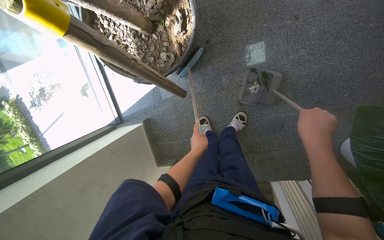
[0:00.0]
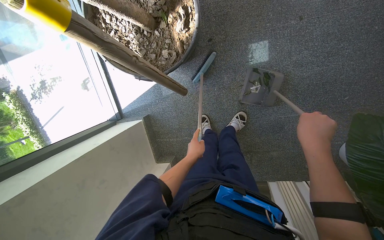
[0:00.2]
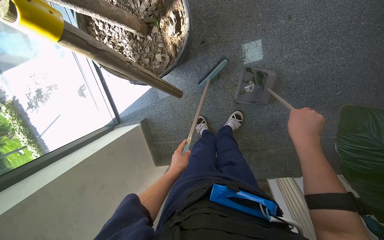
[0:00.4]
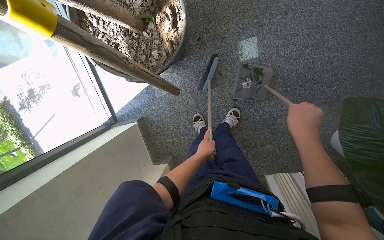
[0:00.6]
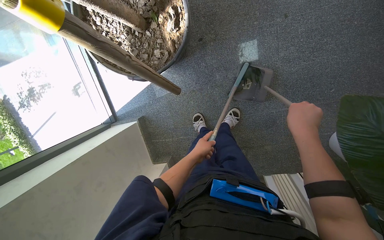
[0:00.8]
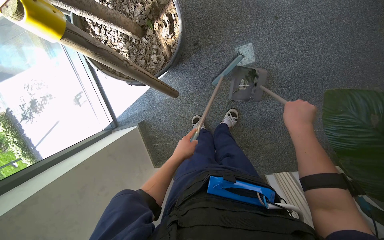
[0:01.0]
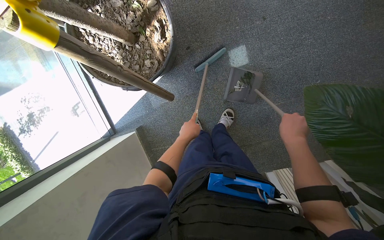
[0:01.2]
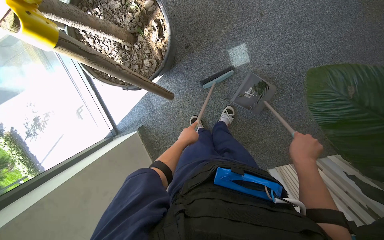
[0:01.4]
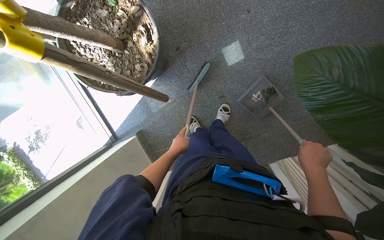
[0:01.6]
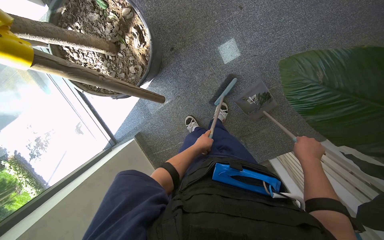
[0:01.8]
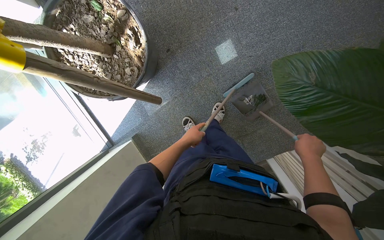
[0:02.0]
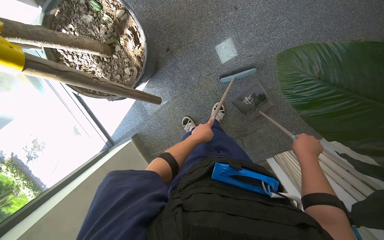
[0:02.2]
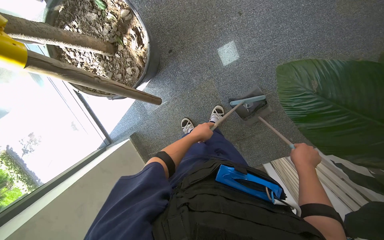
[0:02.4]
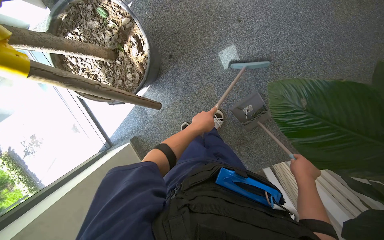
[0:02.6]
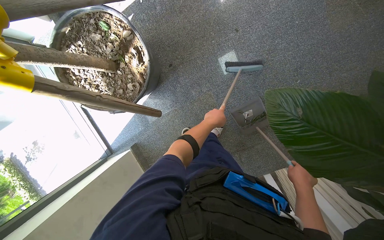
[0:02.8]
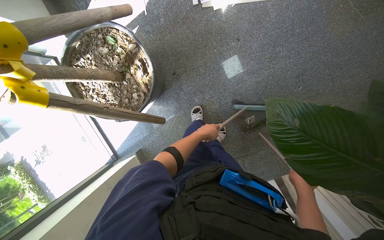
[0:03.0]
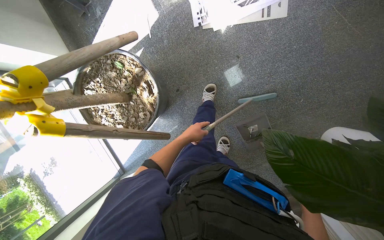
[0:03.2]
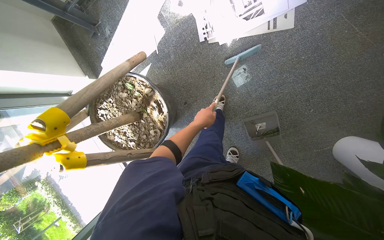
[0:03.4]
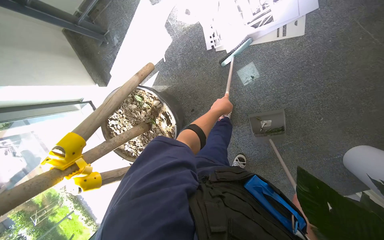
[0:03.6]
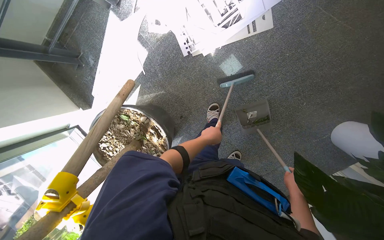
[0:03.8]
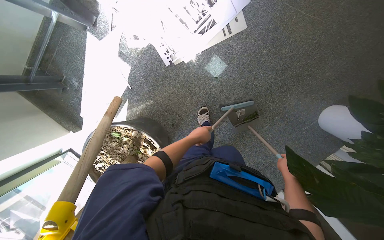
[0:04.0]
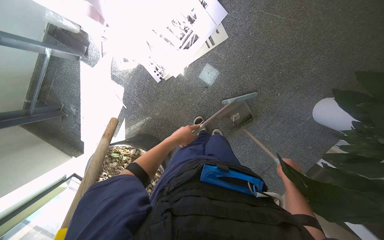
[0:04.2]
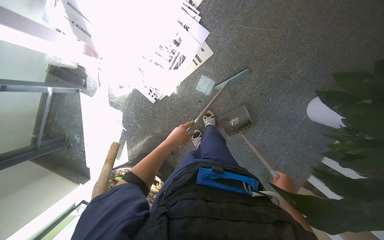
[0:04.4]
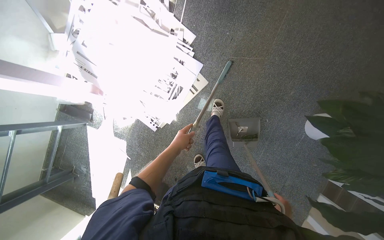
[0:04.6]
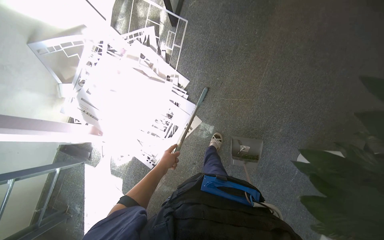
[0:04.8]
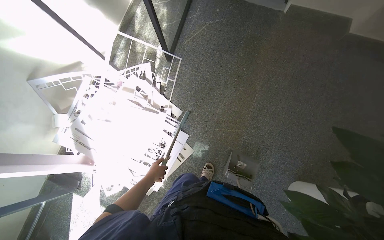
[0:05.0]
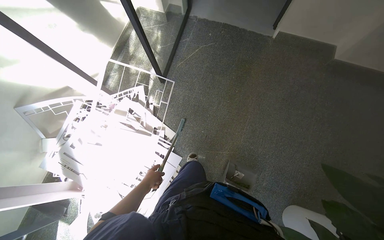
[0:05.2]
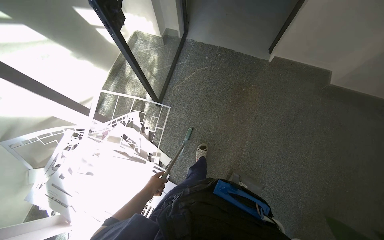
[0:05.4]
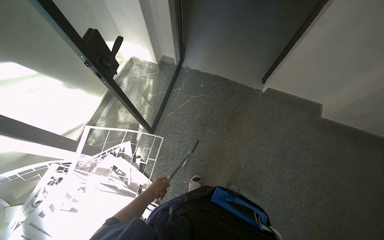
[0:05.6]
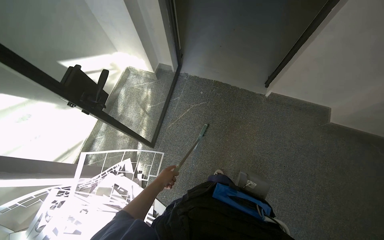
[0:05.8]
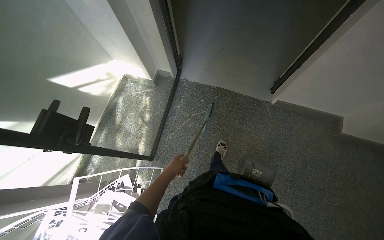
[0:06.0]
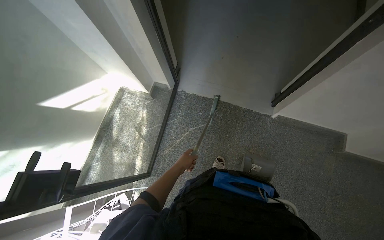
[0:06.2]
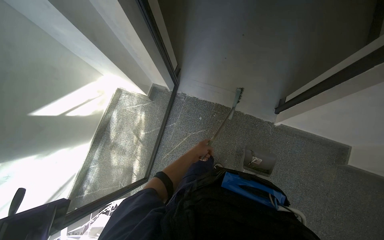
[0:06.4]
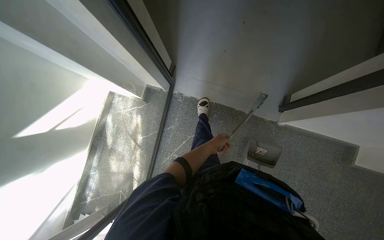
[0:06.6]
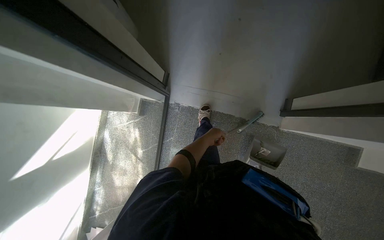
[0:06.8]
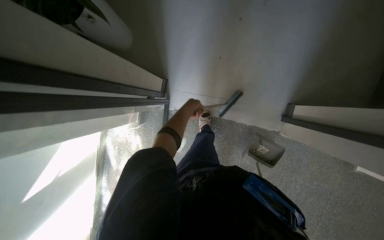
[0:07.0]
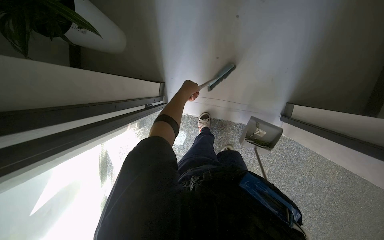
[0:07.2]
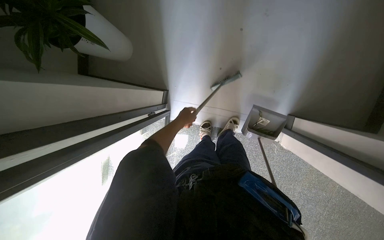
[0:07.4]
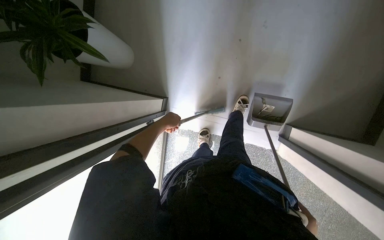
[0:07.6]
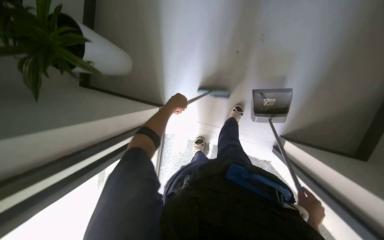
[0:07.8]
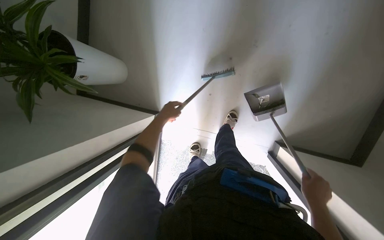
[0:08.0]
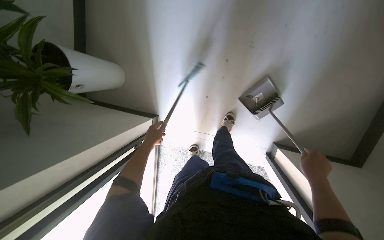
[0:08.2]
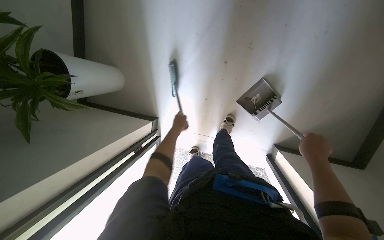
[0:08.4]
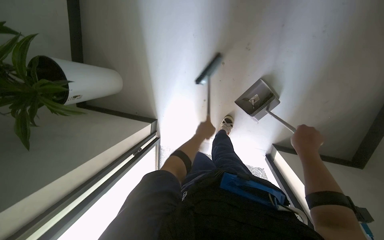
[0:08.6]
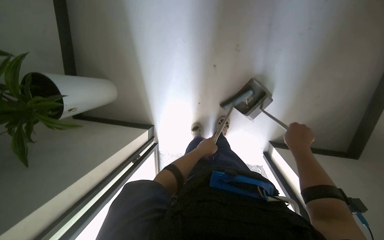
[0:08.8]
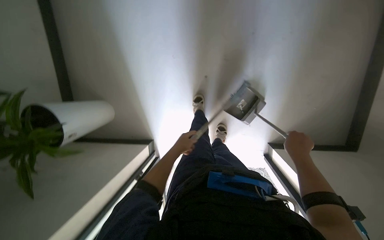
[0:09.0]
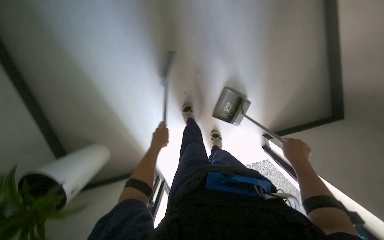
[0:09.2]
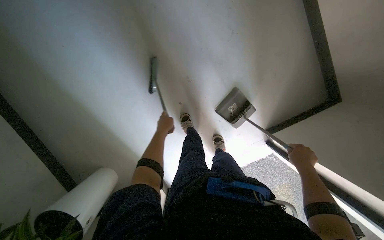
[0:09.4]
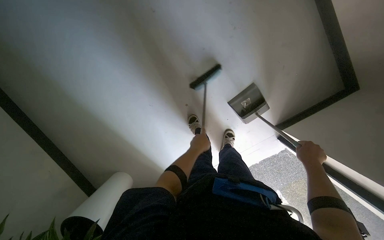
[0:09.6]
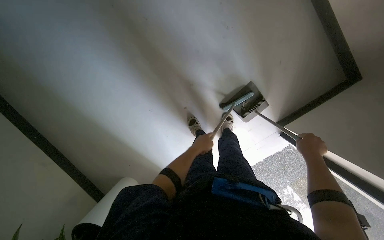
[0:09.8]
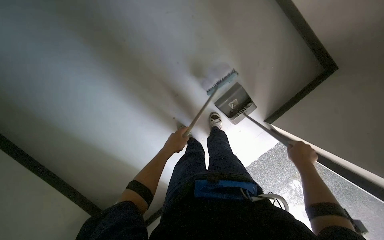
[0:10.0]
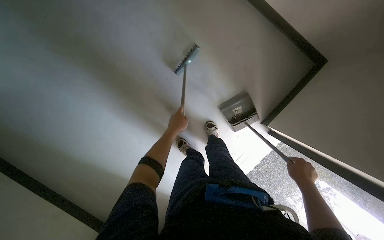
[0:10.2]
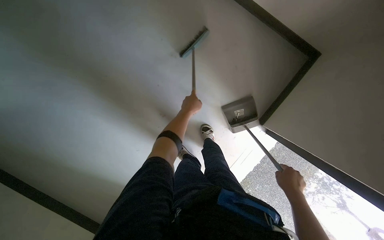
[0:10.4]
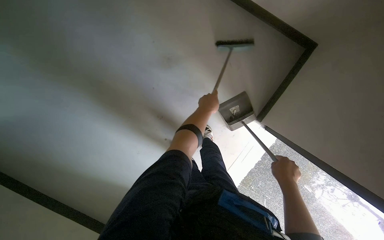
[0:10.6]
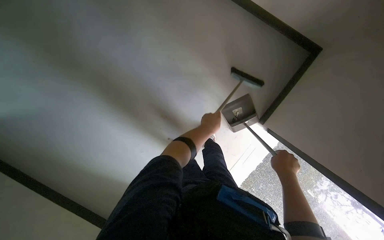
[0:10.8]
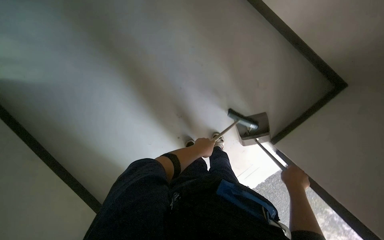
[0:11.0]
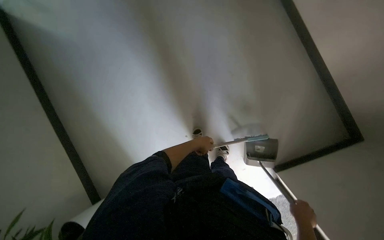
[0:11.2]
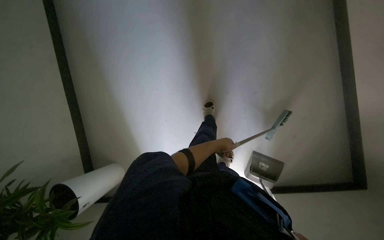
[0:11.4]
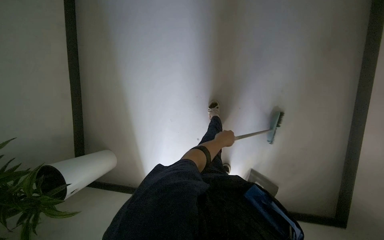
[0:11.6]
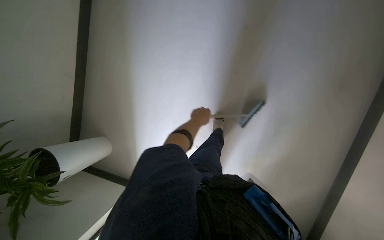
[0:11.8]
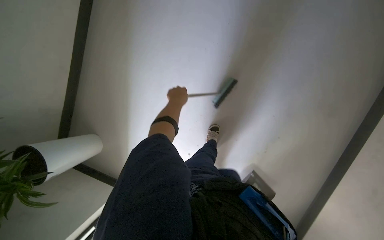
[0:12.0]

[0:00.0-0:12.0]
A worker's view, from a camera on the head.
Job: sweeping floor.
The whole recording: Sweeping office floor. The worker sweeps the office floor with a broom and collects debris with a dustpan.
0.0 to 1.6 s: The right hand goes roughly 25 cm down the picture and to the right.
1.6 to 3.0 s: The left hand shifts roughly 25 cm up the picture and to the right.
3.0 to 4.4 s: The camera is carried roughly 40 cm. The scene rotates counterclockwise by approximately 40 degrees.
4.4 to 6.0 s: The camera is carried roughly 1 m. The wearer looks about 25 degrees further upward.
6.0 to 7.6 s: The wearer moves roughly 1 m. The camera pitches downward, by roughly 25 degrees.
7.6 to 9.0 s: The left hand travels nearer to the camera by approximately 10 cm, and travels to the right and back again, some 30 cm each way.
9.0 to 10.4 s: The scene turns about 50 degrees counterclockwise in the picture.
10.4 to 12.0 s: The scene rotates clockwise by roughly 30 degrees.

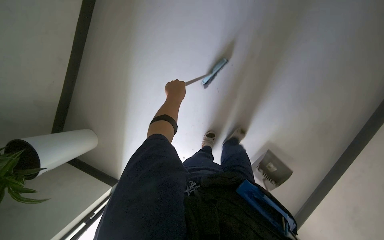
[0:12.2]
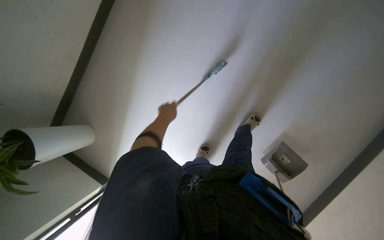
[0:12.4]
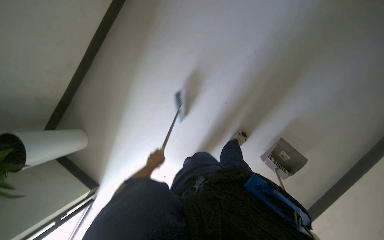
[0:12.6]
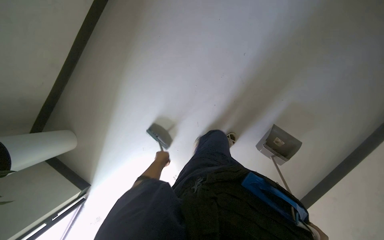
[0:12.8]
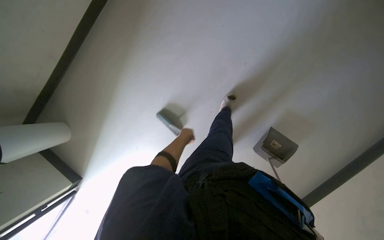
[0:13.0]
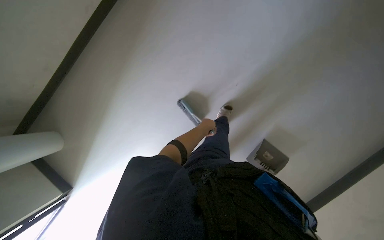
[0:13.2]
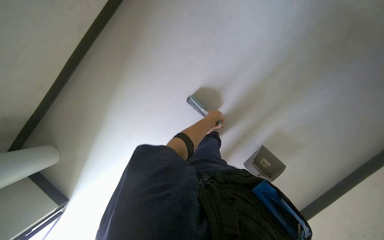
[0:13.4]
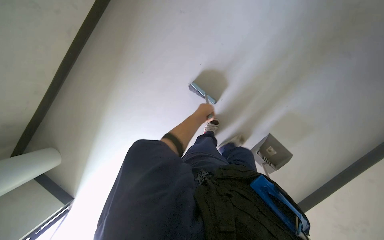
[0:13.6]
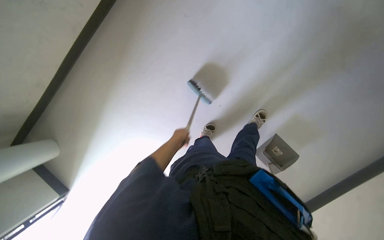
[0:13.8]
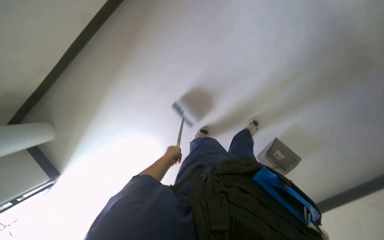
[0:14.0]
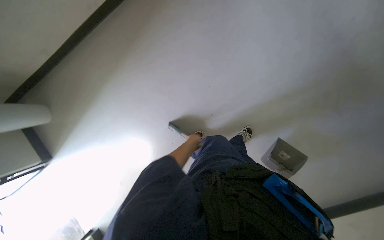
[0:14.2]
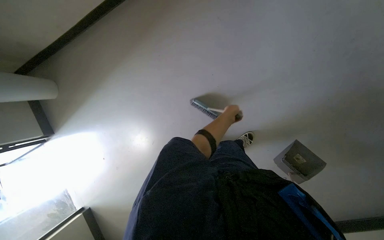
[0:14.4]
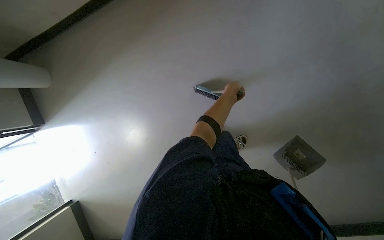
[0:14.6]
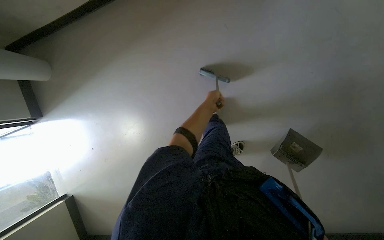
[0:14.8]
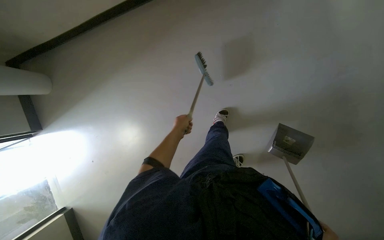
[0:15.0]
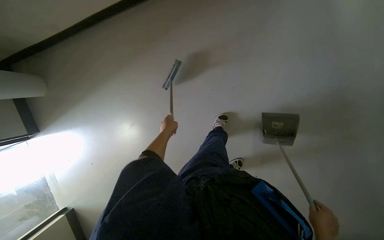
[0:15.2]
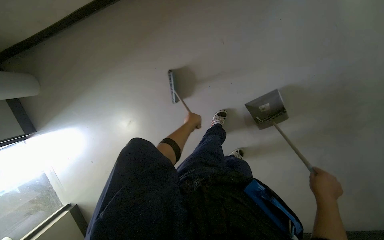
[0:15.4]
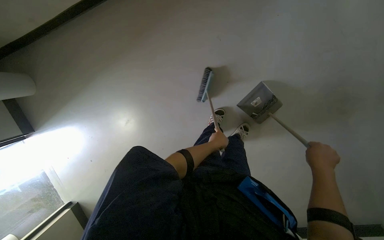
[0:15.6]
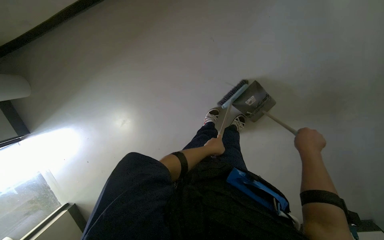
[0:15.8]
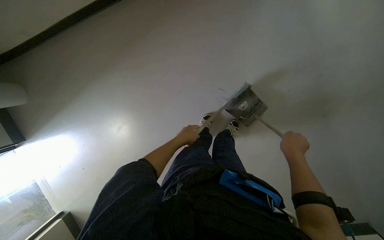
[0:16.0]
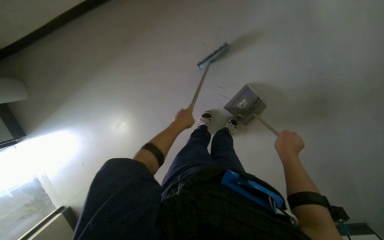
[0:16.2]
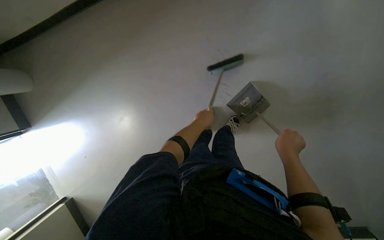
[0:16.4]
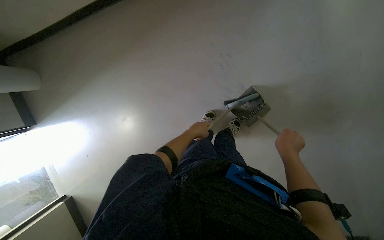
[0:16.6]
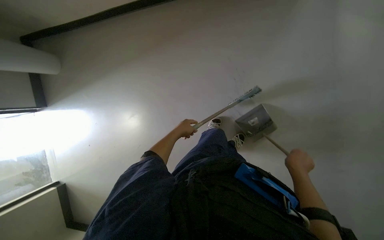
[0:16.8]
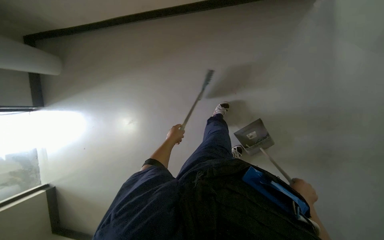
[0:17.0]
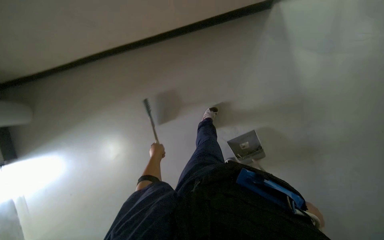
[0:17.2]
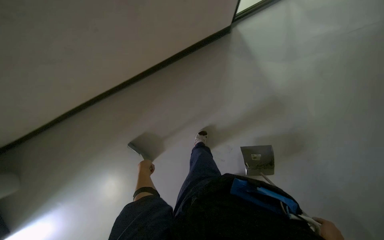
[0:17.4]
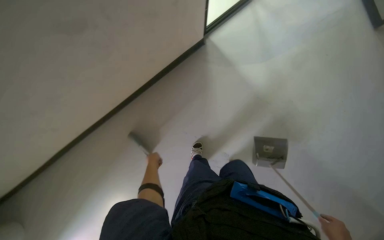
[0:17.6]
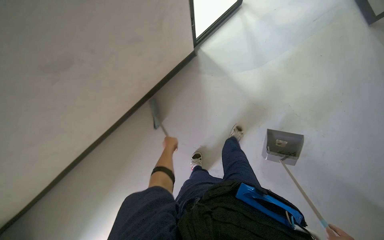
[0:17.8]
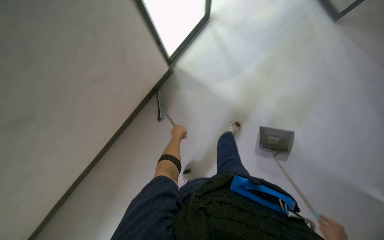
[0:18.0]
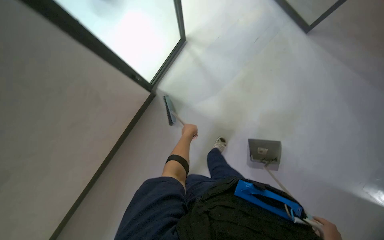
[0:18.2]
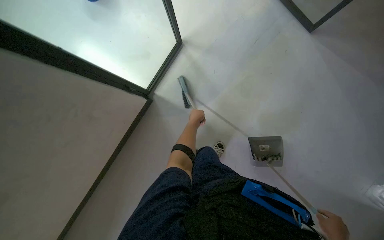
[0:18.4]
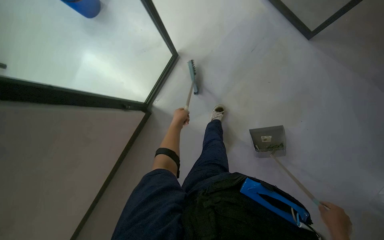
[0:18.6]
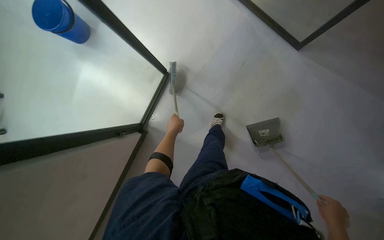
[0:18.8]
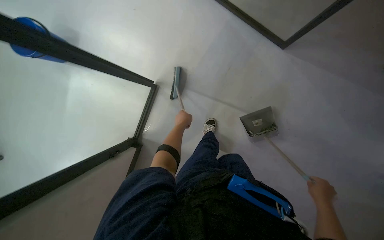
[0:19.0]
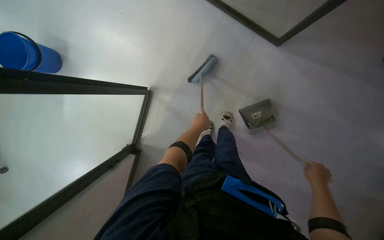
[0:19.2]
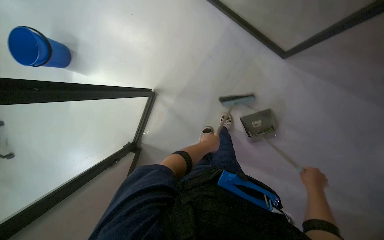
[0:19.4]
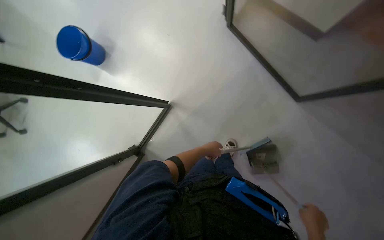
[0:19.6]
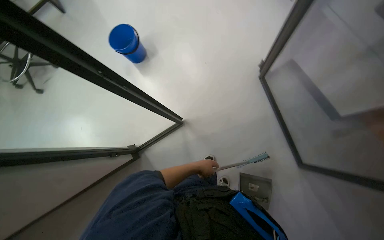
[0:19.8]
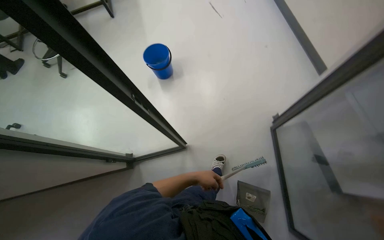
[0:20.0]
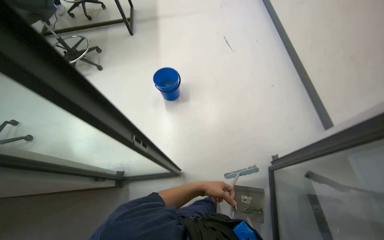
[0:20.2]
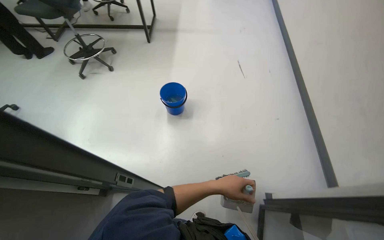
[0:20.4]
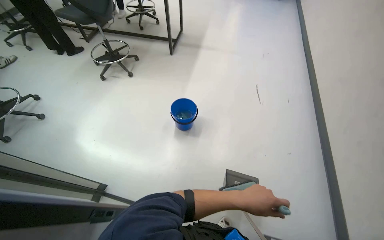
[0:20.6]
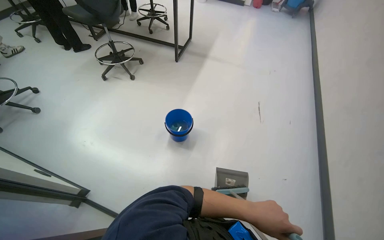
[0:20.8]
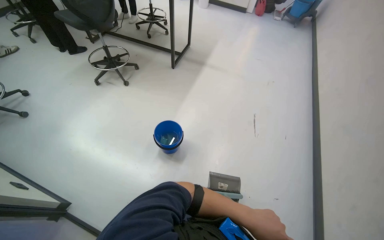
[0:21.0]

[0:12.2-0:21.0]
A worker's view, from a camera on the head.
Job: sweeping floor.
The whole recording: Sweeping office floor. The worker sweeps the office floor with a broom and collects debris with a dustpan.
12.2 to 13.6 s: The view tips upward by roughly 15 degrees. The left hand goes about 15 cm to the right, and moves approximately 25 cm down the picture and comes back.
13.6 to 15.2 s: The left hand moves left and right over about 25 cm, changing direction 2 times.
15.2 to 16.6 s: The right hand goes approximately 15 cm up the picture. The left hand moves left and right over roughly 20 cm, changing direction 2 times.
16.6 to 18.0 s: The camera pitches upward, by approximately 25 degrees.
18.0 to 19.6 s: The wearer looks about 20 degrees further upward. The left hand moves left and right over some 15 cm, changing direction 2 times.
19.6 to 21.0 s: The camera is carried approximately 70 cm. The wearer looks about 30 degrees further upward. Everything in view rotates approximately 80 degrees clockwise.
